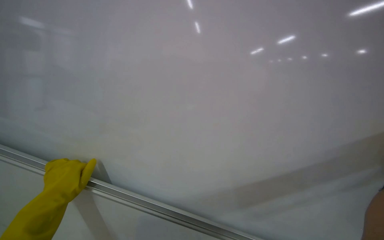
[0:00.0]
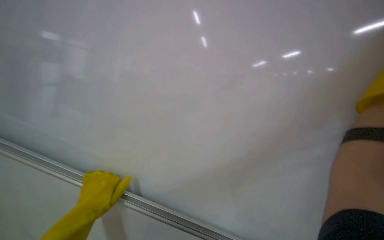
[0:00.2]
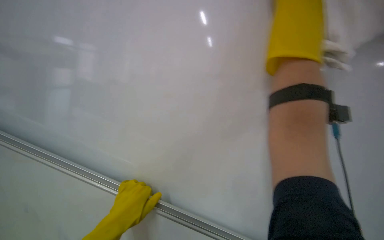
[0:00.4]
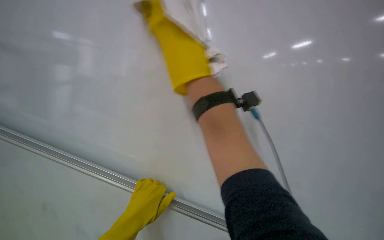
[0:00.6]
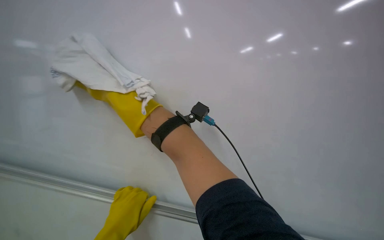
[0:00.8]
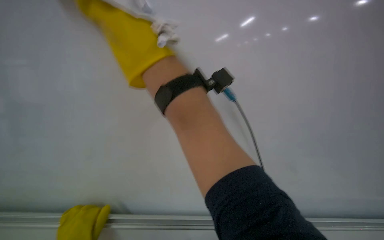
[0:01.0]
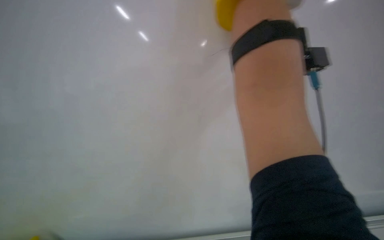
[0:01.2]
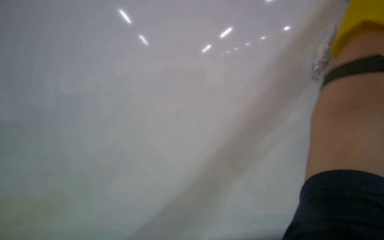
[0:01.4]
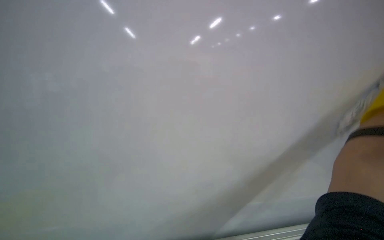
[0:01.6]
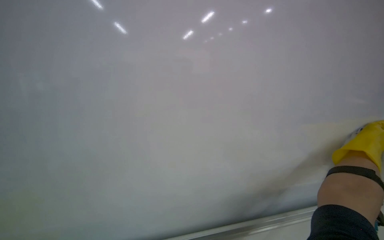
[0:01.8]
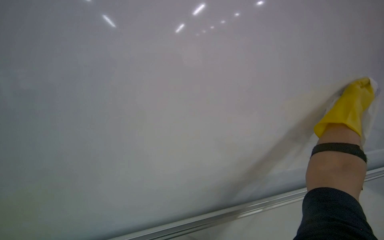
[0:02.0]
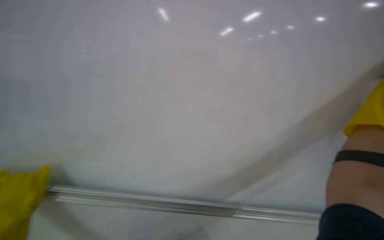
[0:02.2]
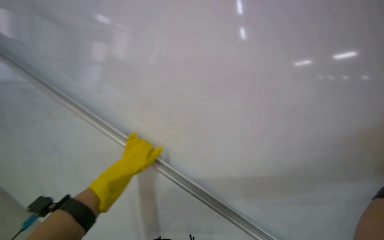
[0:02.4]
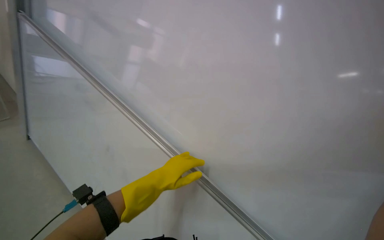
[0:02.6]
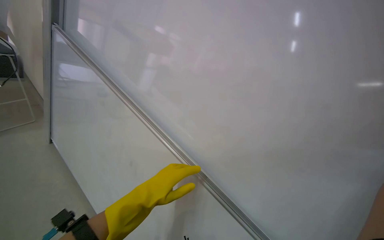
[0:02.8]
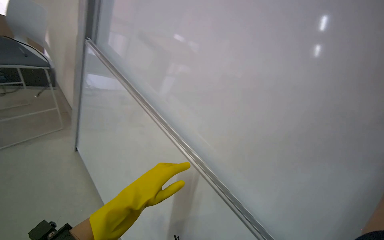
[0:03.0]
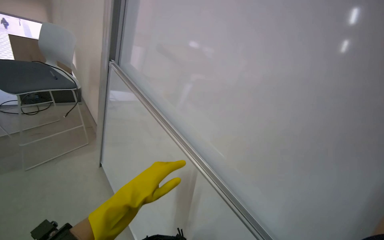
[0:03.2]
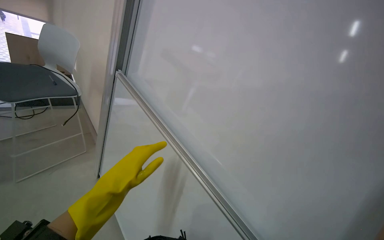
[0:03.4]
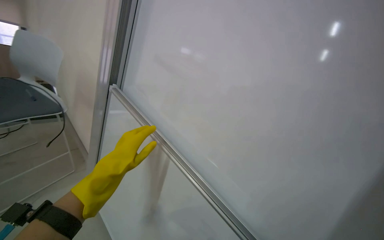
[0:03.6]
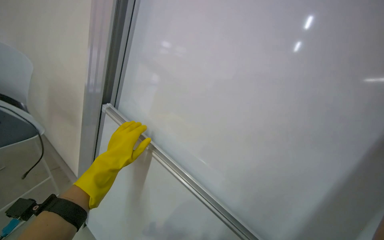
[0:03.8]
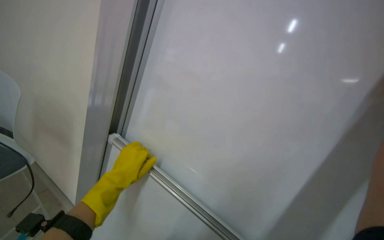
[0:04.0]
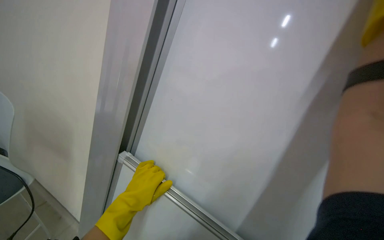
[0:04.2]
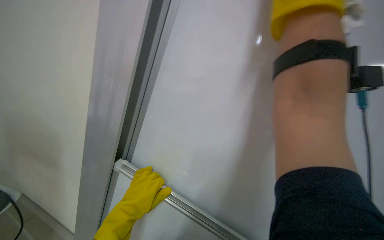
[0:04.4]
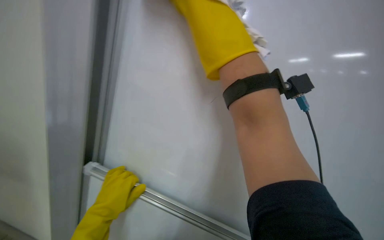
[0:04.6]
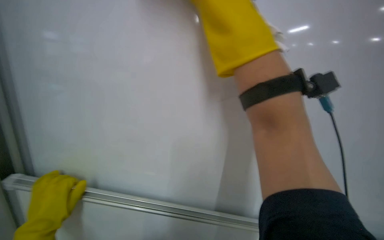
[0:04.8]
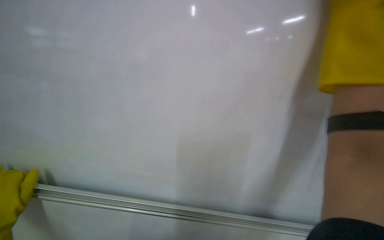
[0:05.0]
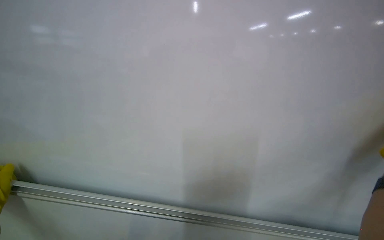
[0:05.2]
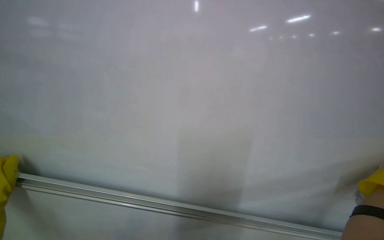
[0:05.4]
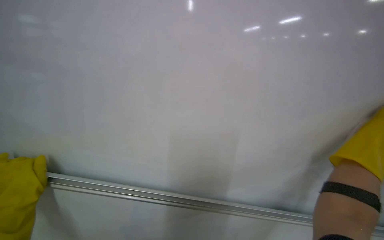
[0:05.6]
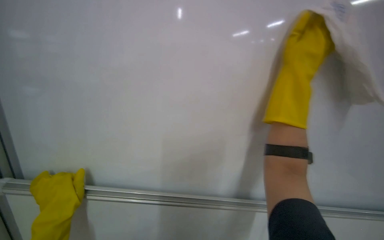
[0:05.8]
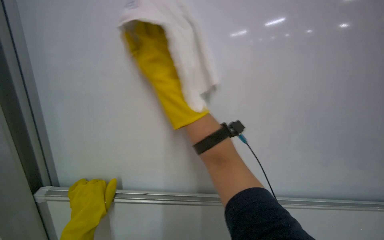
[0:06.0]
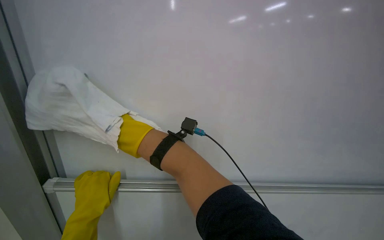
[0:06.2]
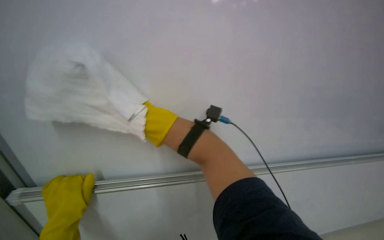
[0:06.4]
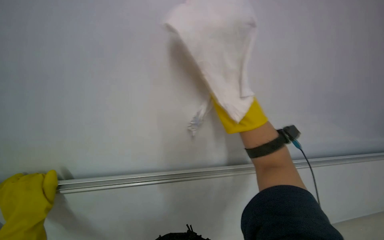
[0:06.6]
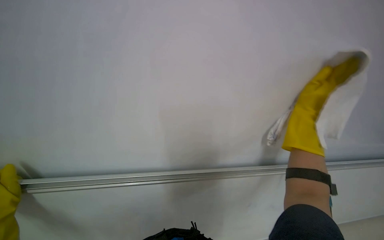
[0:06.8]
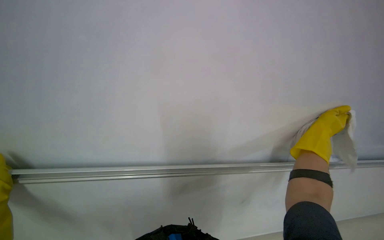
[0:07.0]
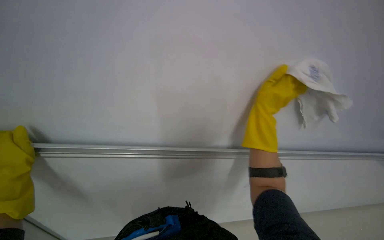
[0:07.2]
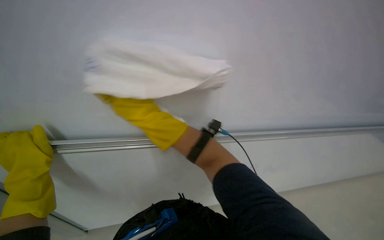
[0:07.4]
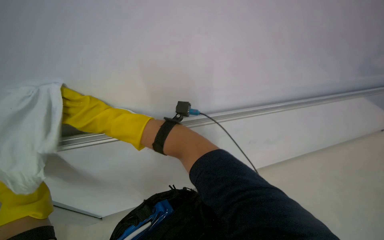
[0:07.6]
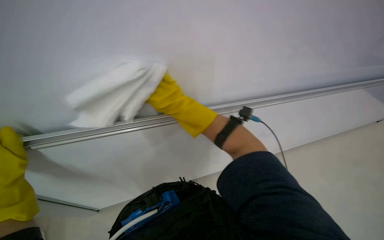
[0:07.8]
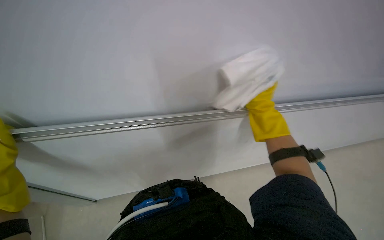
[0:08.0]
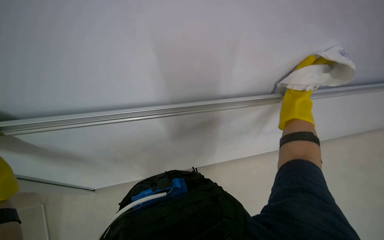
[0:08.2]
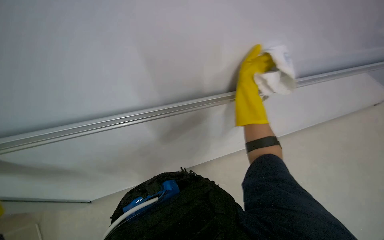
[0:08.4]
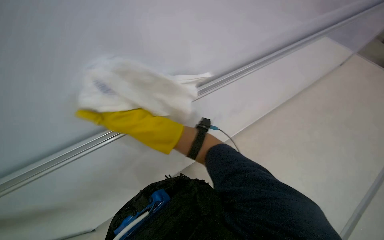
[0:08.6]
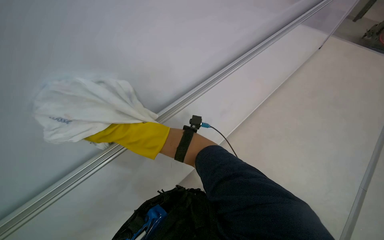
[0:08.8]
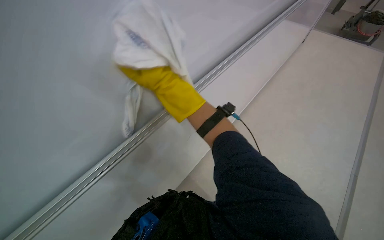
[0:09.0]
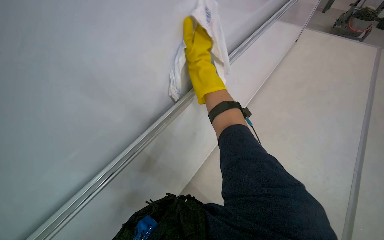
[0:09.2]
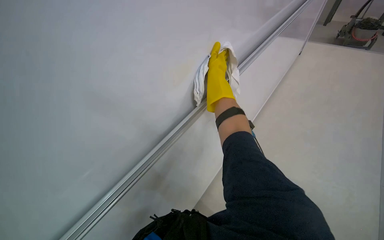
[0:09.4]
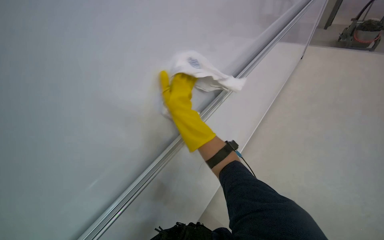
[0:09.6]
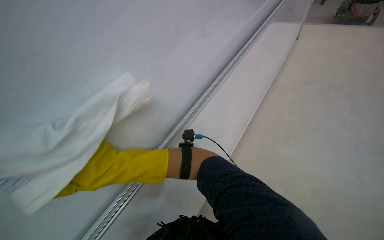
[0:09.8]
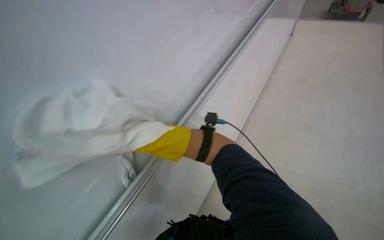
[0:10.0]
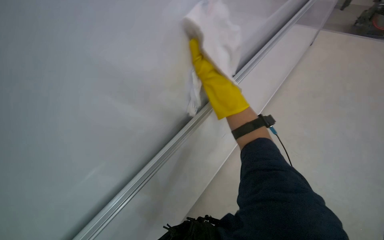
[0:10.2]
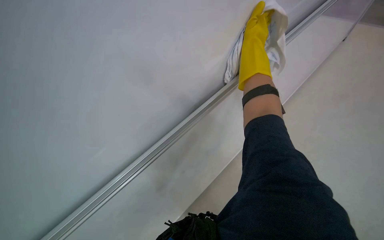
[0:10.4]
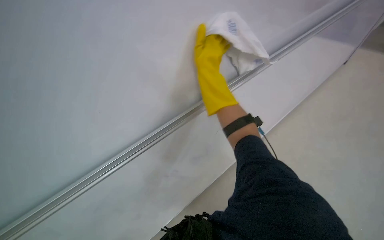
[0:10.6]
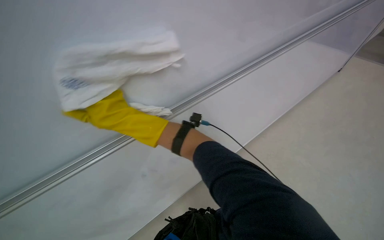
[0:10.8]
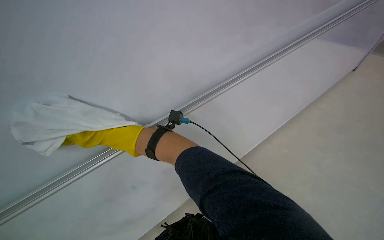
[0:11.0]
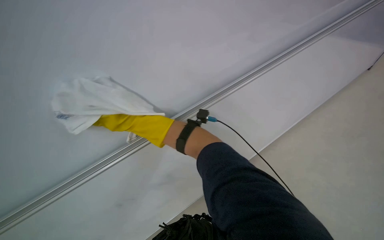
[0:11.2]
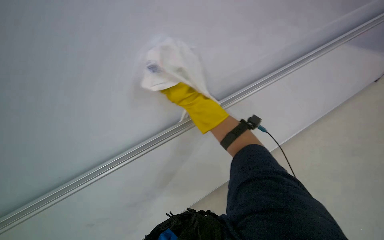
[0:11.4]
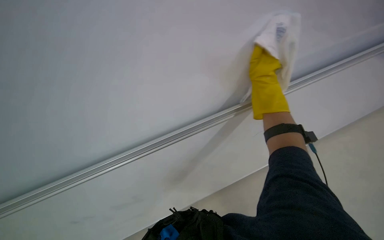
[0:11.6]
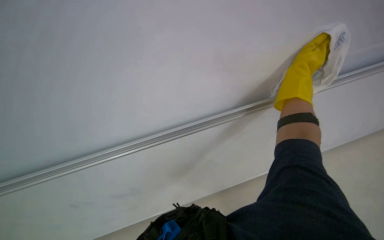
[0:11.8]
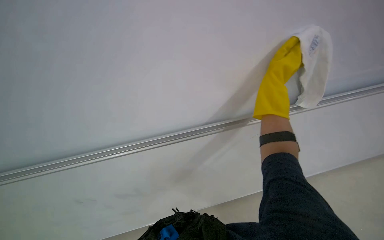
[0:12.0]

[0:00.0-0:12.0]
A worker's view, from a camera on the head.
Job: wiping surfaces.
The whole recording: Wiping whiteboard. The worker wipes the whiteboard with a white cloth.
0:03.0 to 0:04.4: The camera travels roughly 1 m.
0:04.4 to 0:06.0: The wearer's head swings about 20 degrees to the right.
0:10.4 to 0:12.0: The wearer looks about 15 degrees further downward.

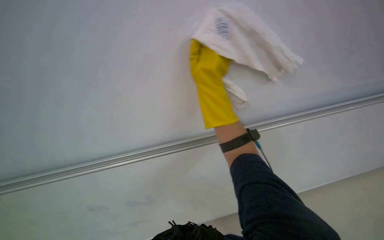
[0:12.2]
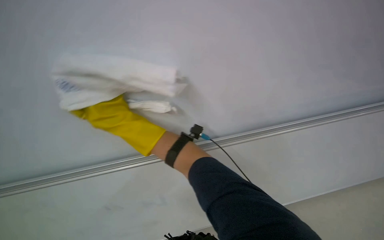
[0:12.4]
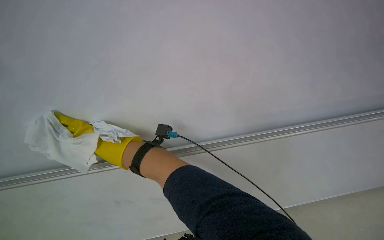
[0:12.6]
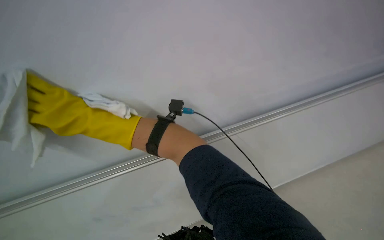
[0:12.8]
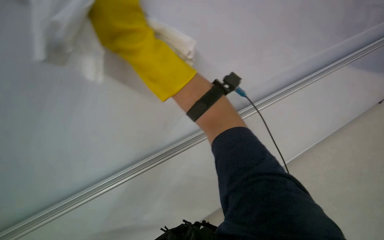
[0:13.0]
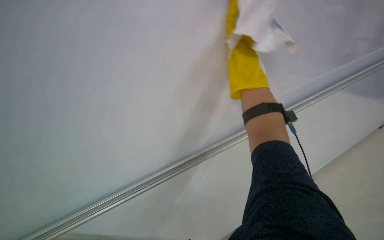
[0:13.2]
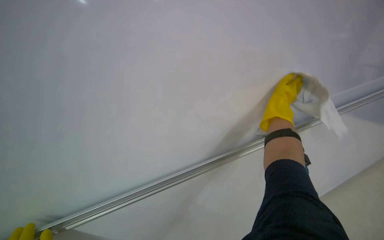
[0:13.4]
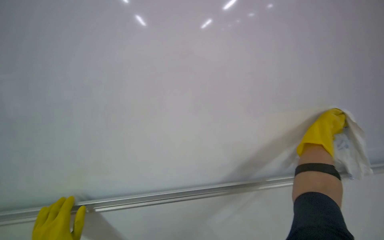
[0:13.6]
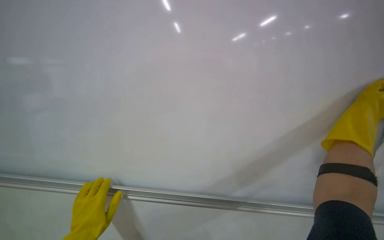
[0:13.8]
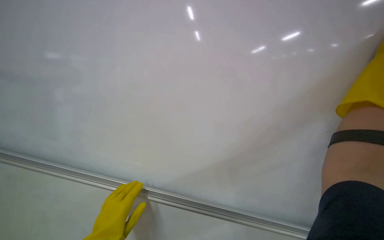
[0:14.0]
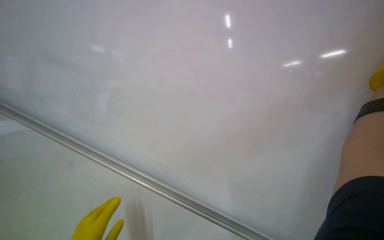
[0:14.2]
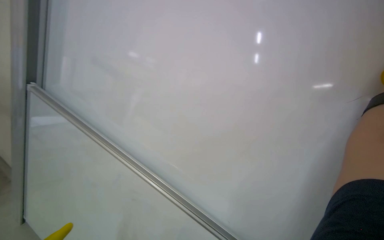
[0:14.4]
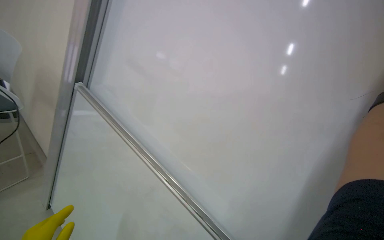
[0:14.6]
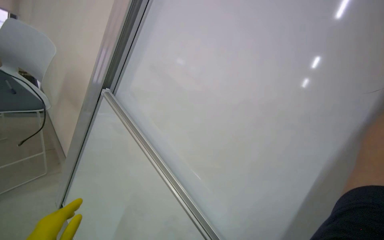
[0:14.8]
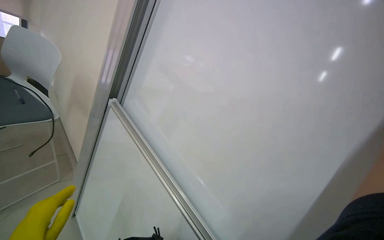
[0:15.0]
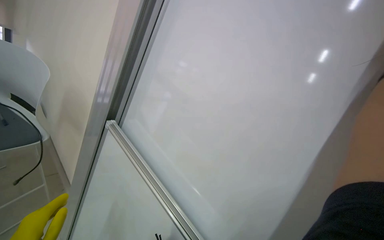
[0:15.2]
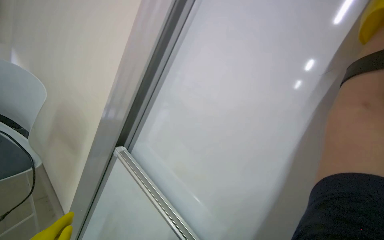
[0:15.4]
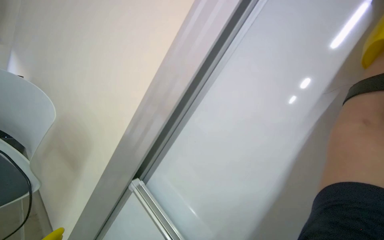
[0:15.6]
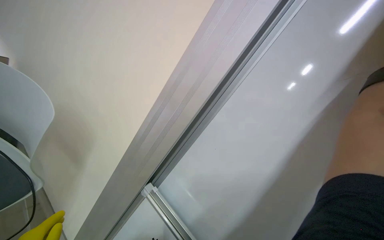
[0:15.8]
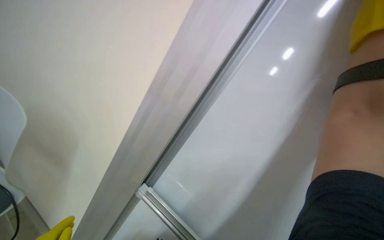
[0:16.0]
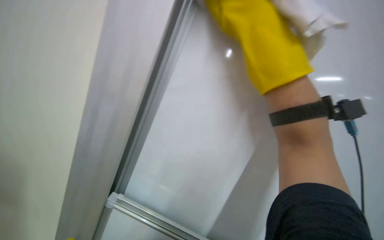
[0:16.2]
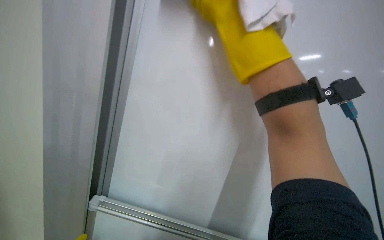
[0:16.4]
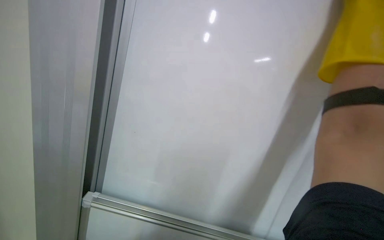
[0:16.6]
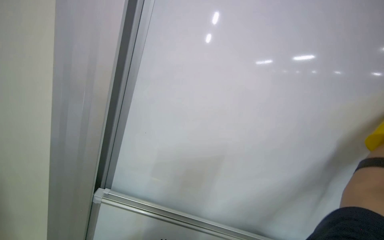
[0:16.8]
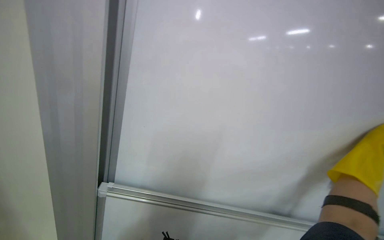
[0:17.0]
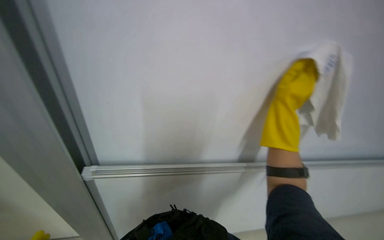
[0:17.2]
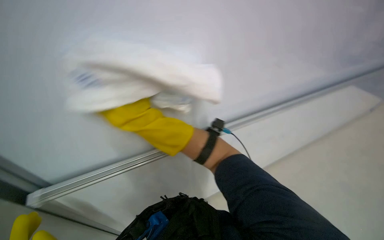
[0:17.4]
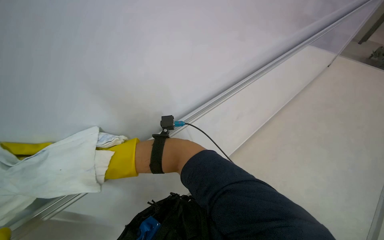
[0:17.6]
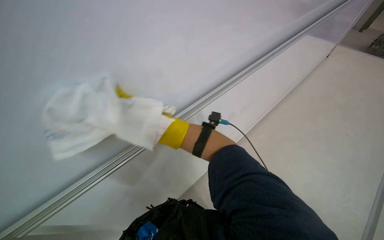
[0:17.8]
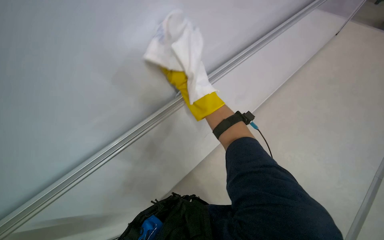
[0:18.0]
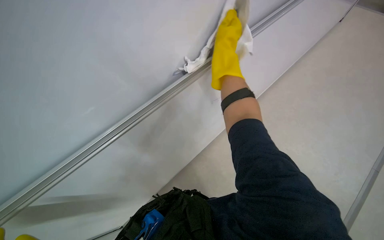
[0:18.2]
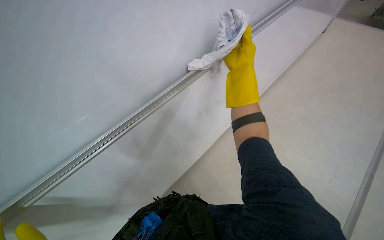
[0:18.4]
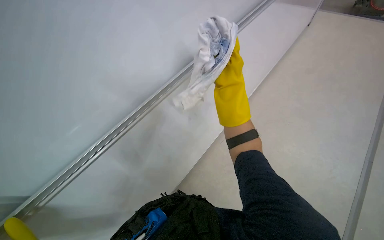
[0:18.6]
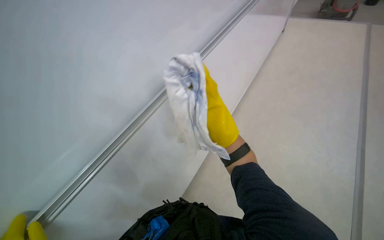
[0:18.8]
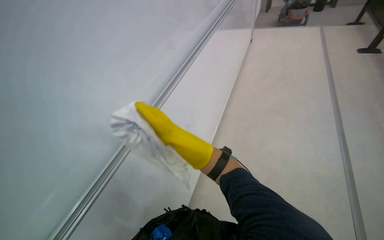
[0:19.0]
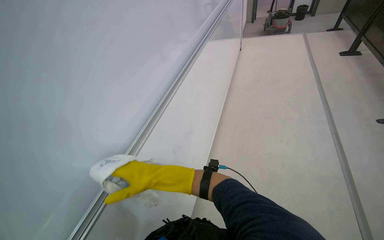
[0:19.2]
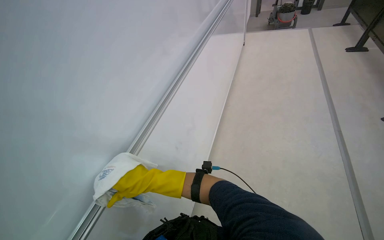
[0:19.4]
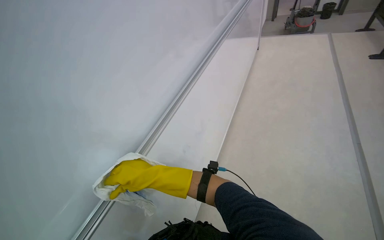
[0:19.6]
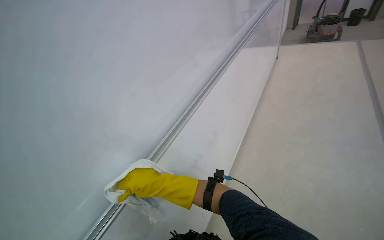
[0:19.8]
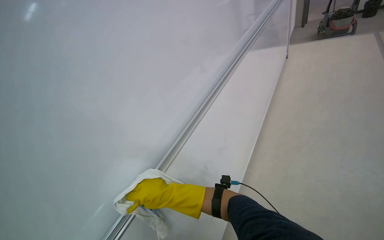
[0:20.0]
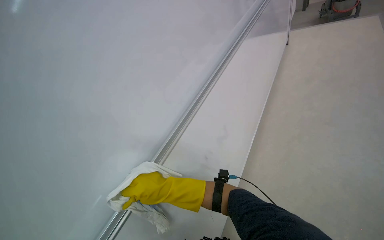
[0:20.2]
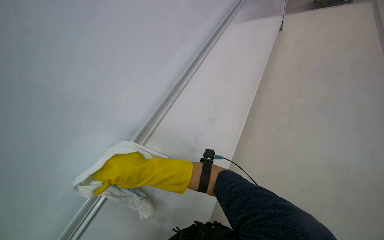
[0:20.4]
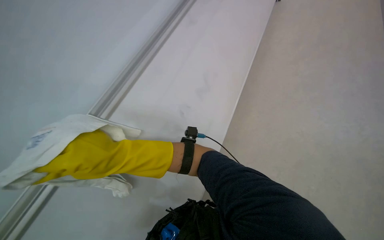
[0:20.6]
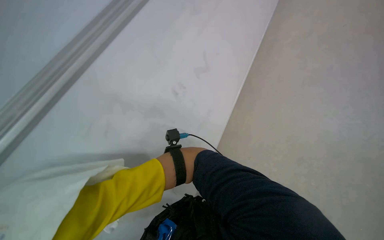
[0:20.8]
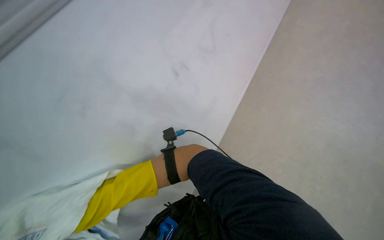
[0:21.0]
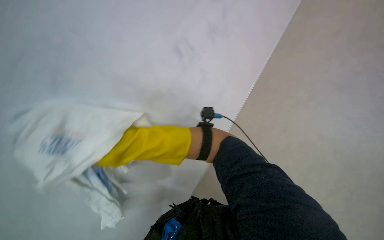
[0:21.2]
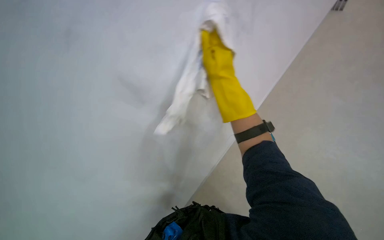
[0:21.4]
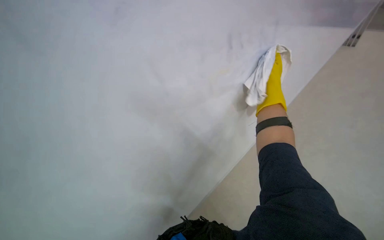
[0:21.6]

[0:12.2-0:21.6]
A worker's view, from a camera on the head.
Job: wiping surfaces.
The whole recording: Wiping whiteboard. The worker wipes the whiteboard with a white cloth.
0:12.2 to 0:13.8: The camera pitches downward, by approximately 15 degrees.
0:18.4 to 0:20.0: The view tips upward by some 15 degrees.
0:20.0 to 0:21.6: The camera pitches downward, by some 15 degrees.
